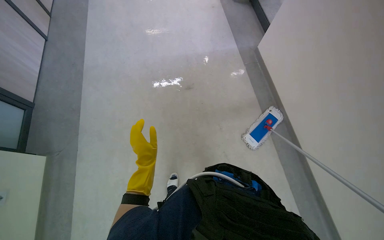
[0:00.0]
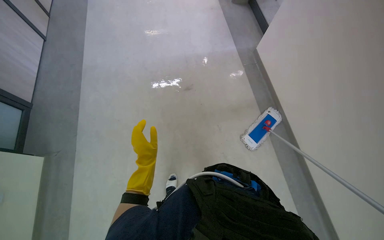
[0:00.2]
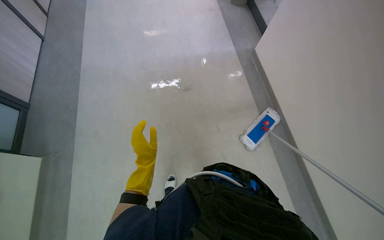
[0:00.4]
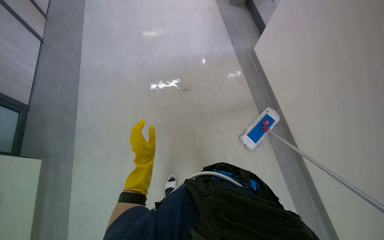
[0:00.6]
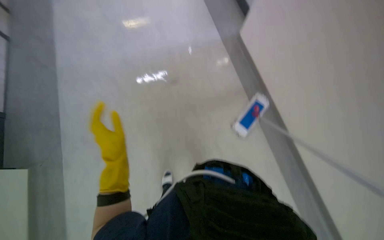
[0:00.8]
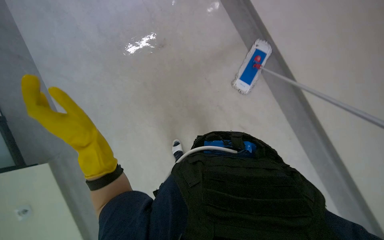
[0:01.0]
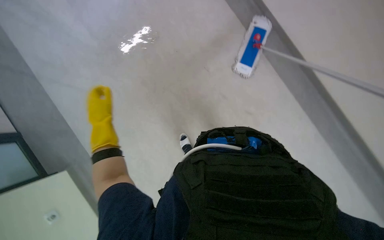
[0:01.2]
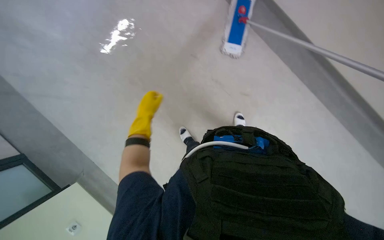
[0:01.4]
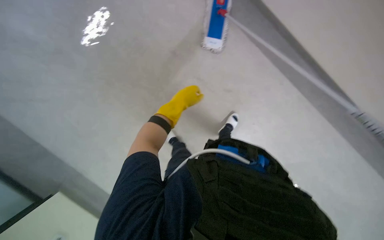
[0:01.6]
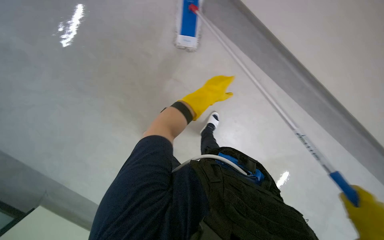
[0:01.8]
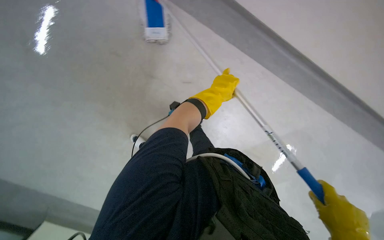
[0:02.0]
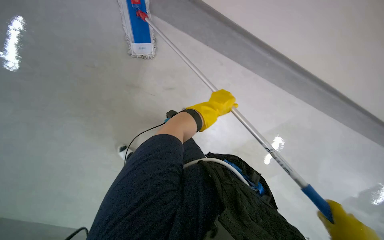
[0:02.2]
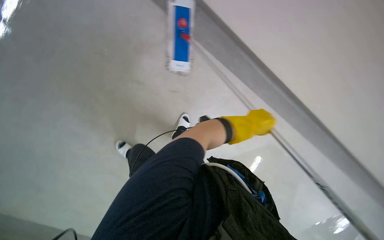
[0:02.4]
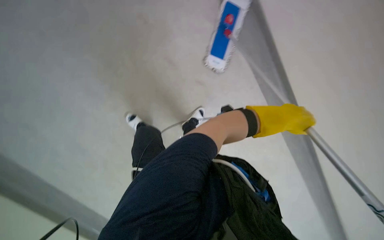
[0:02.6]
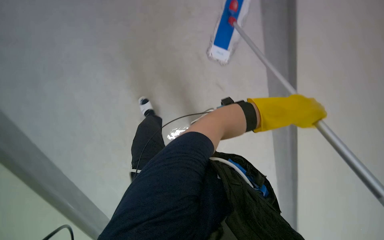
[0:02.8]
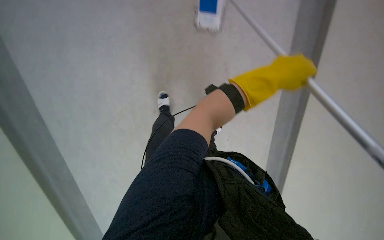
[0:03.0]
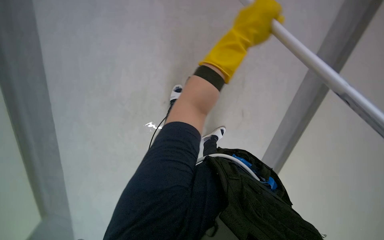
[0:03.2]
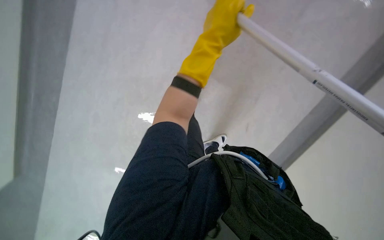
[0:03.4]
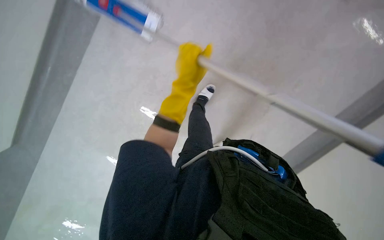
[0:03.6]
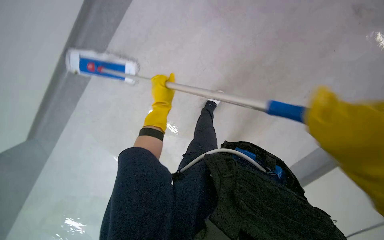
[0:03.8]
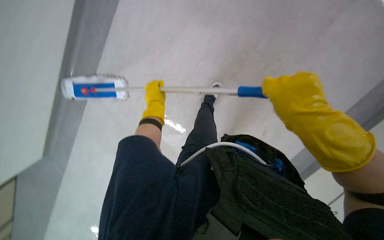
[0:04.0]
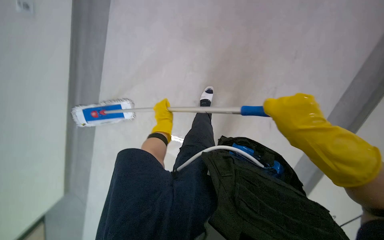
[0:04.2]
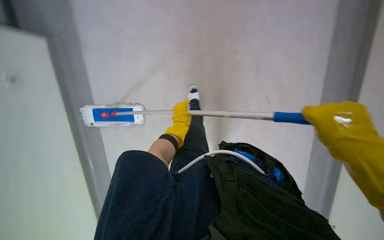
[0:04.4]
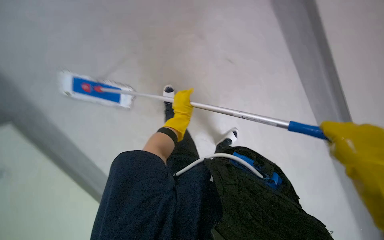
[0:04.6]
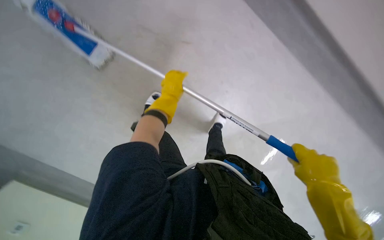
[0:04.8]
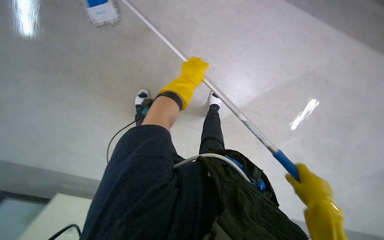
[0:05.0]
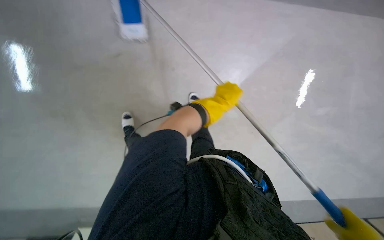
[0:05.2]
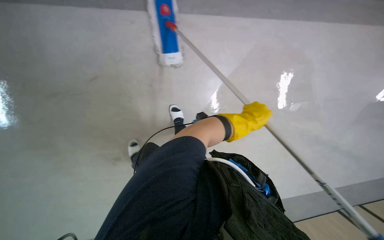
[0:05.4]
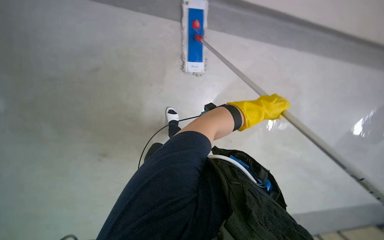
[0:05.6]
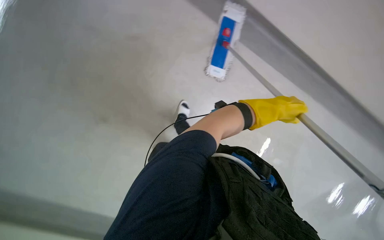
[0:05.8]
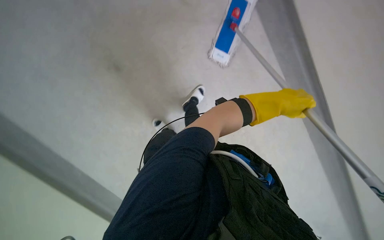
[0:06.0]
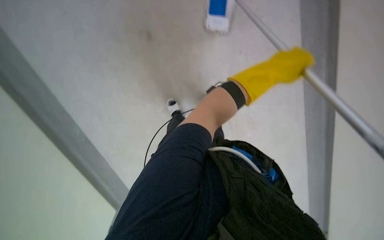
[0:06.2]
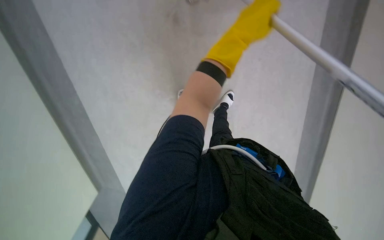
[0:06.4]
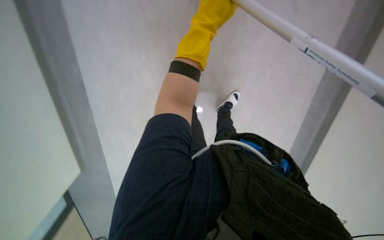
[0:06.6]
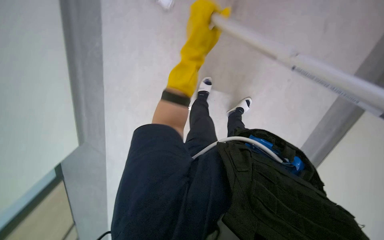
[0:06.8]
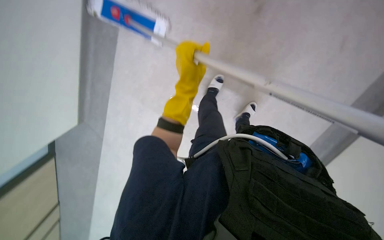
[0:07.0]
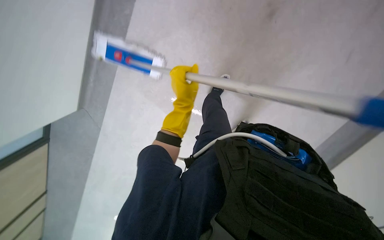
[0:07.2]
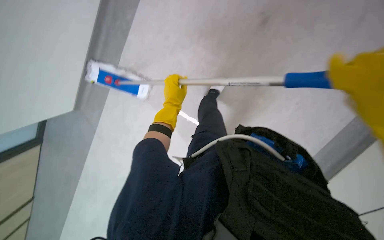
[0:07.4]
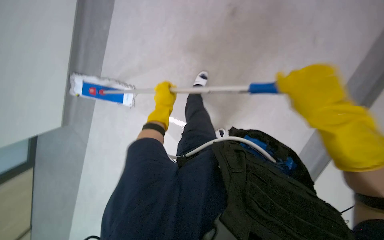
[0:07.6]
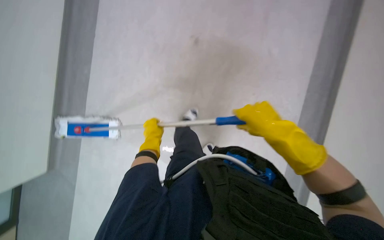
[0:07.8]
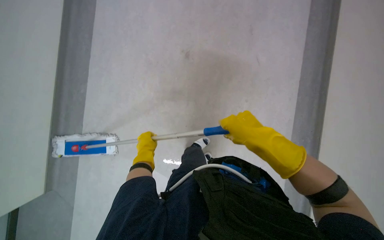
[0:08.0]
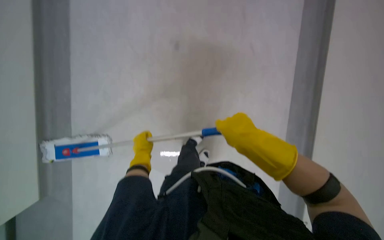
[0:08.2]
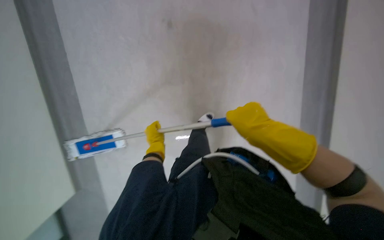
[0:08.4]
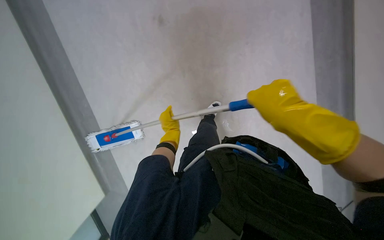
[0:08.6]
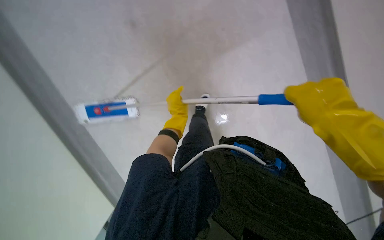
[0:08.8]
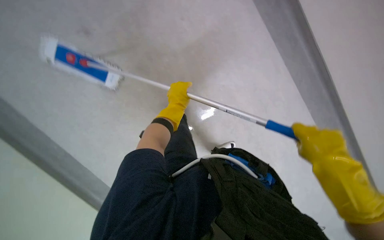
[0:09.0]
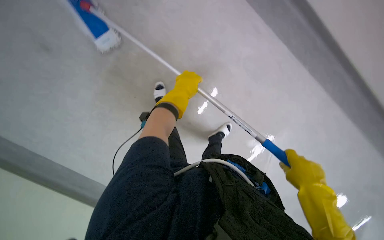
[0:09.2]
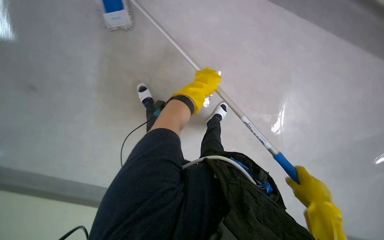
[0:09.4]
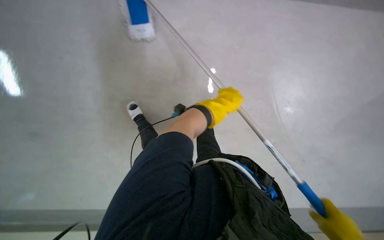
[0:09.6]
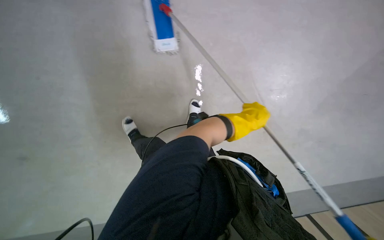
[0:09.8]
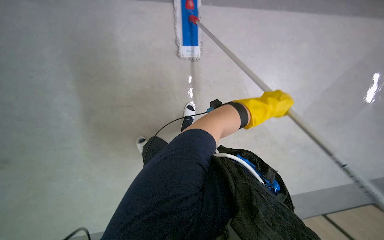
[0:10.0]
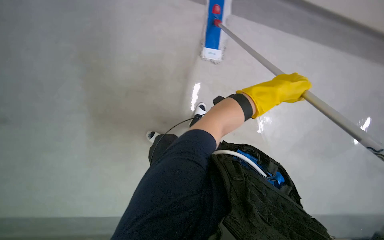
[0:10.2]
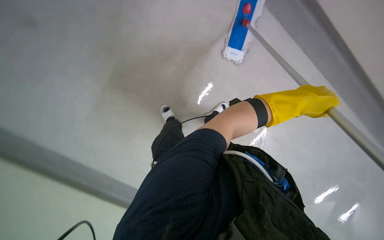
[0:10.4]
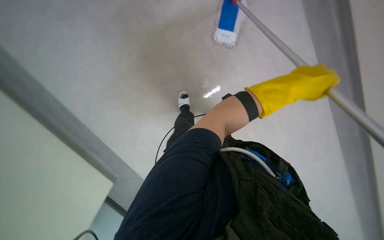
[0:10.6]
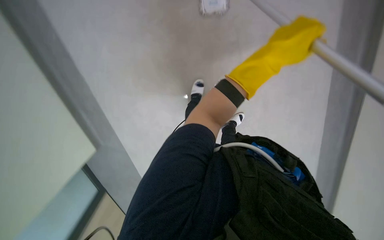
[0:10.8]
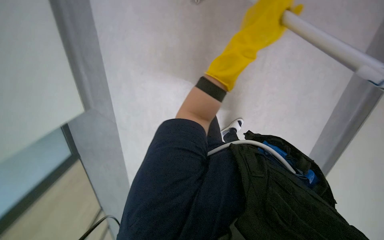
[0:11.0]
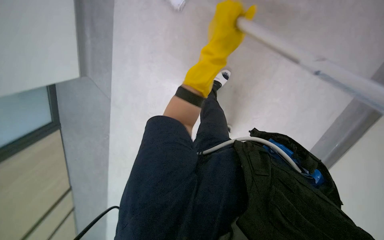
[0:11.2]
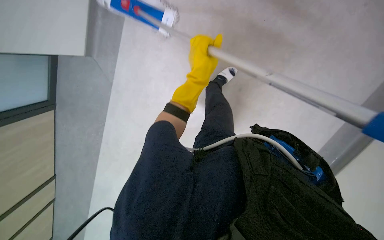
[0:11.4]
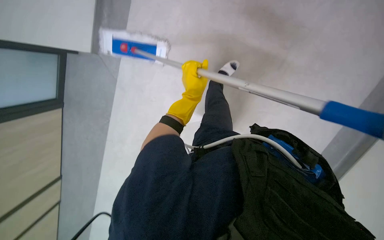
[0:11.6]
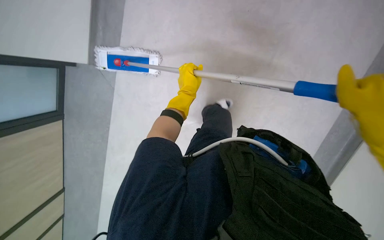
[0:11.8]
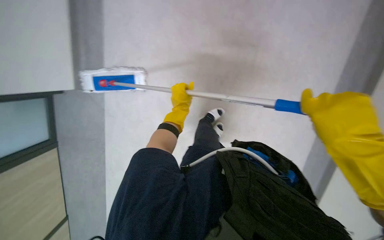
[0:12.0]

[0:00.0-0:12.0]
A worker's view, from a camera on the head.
Job: mopping floor.
The whole recording: Mopping hallway floor. The worker mops the hallway floor with a long-handled mop.
0:00.0 to 0:01.6: The view tilts approximately 25 degrees downward.
0:01.6 to 0:03.0: The wearer looks some 15 degrees further downward. The left hand travels to the right by some 30 cm.
0:03.0 to 0:04.4: The left hand goes approximately 35 cm to the left and farther from the camera.
0:04.4 to 0:06.0: The left hand heads to the right, covering about 30 cm.
0:06.0 to 0:07.6: The left hand goes some 40 cm to the left and farther from the camera.
0:07.6 to 0:09.0: The left hand is displaced nearer to the camera by approximately 30 cm.
0:09.0 to 0:10.4: The head turns to the left by approximately 20 degrees. The left hand is displaced to the right by approximately 25 cm.
0:10.4 to 0:12.0: The left hand goes about 35 cm to the left and farther from the camera.

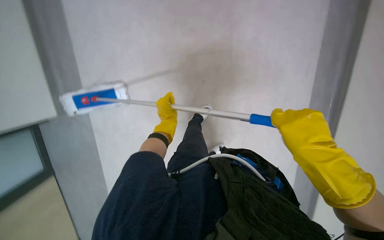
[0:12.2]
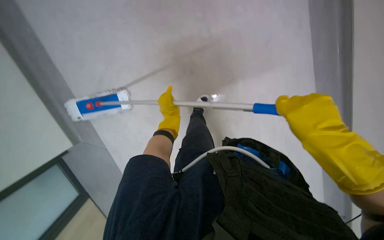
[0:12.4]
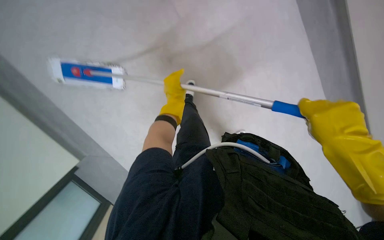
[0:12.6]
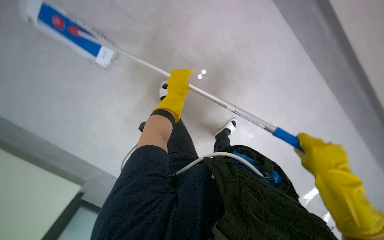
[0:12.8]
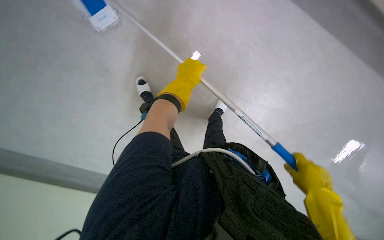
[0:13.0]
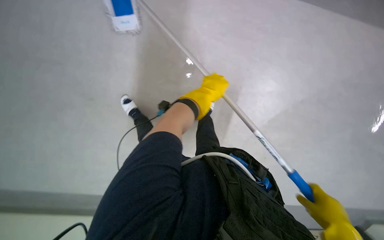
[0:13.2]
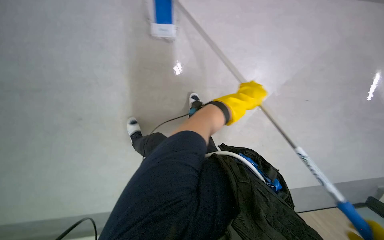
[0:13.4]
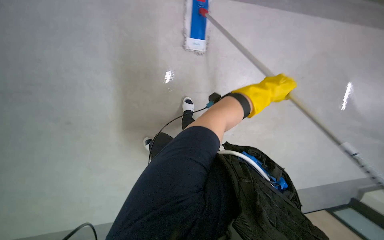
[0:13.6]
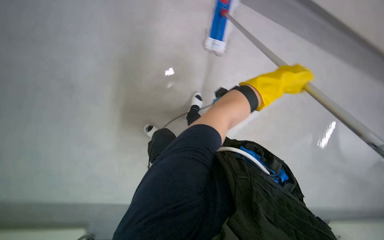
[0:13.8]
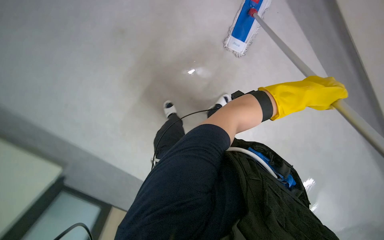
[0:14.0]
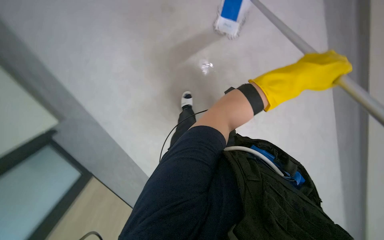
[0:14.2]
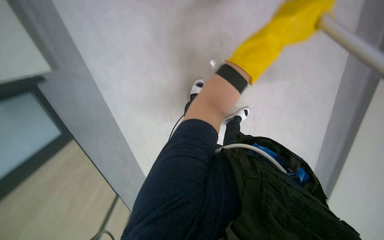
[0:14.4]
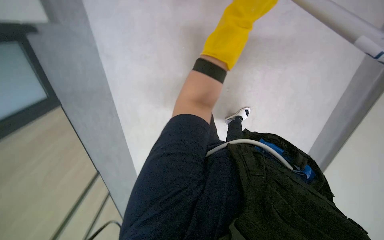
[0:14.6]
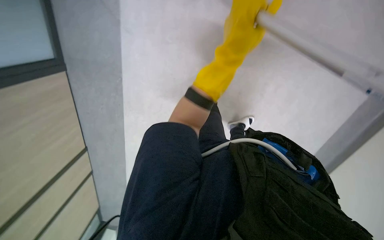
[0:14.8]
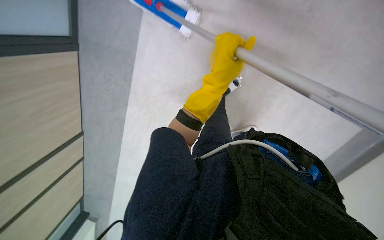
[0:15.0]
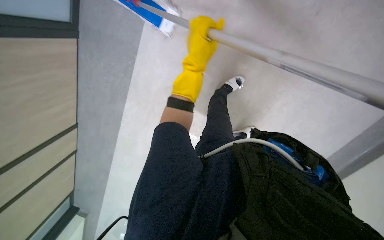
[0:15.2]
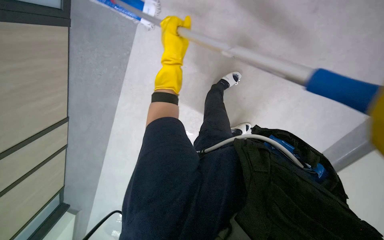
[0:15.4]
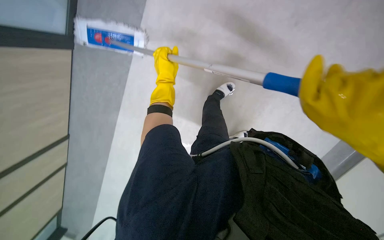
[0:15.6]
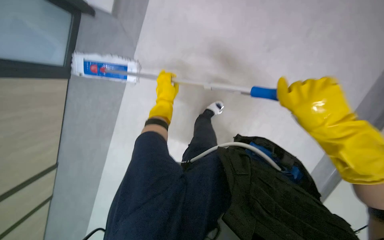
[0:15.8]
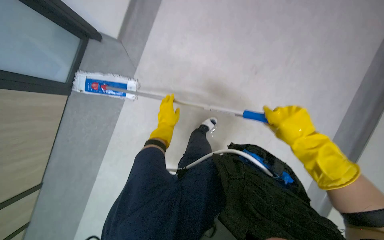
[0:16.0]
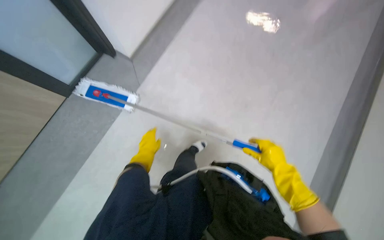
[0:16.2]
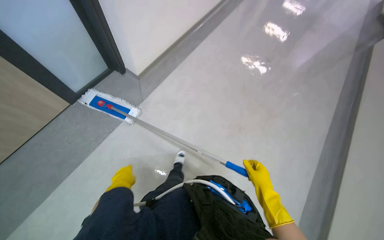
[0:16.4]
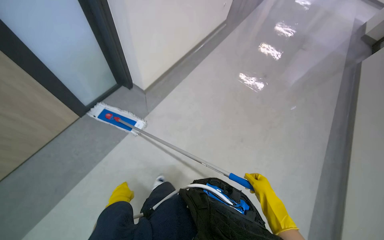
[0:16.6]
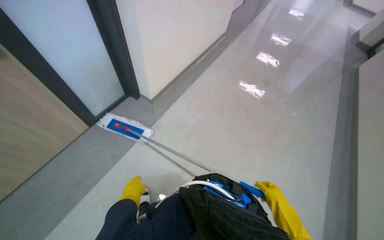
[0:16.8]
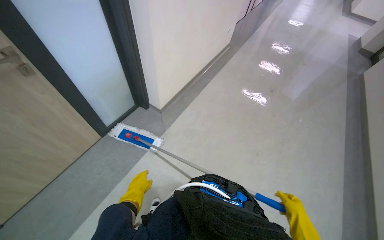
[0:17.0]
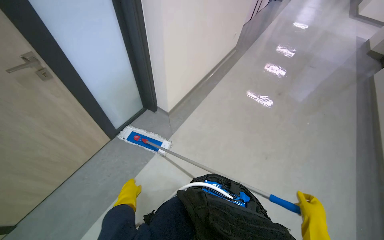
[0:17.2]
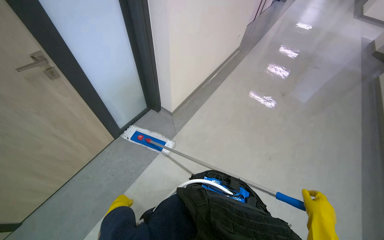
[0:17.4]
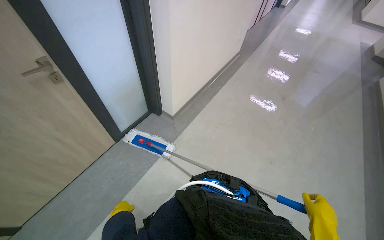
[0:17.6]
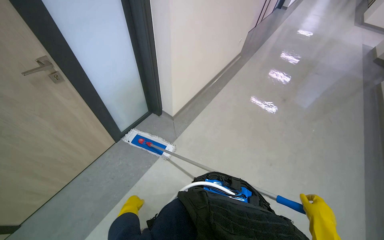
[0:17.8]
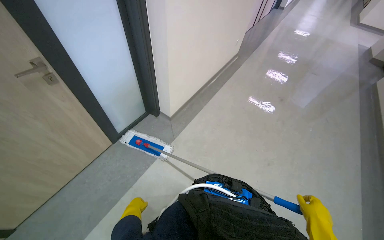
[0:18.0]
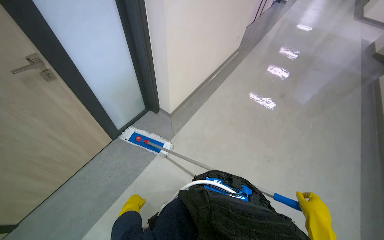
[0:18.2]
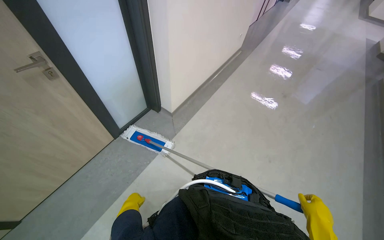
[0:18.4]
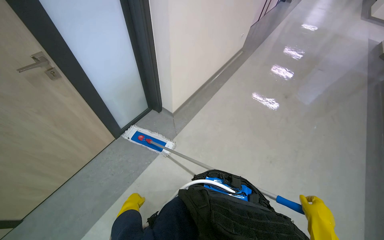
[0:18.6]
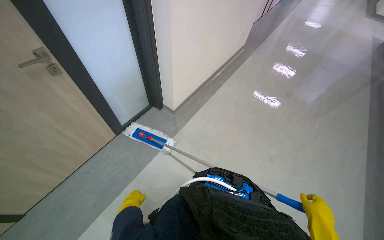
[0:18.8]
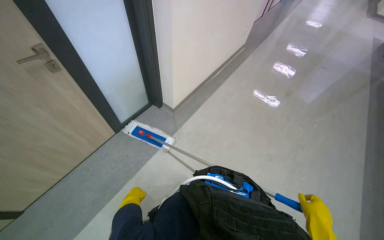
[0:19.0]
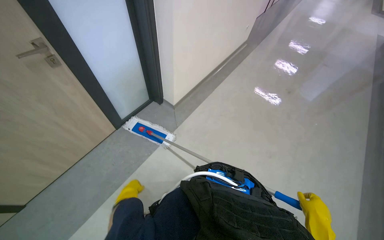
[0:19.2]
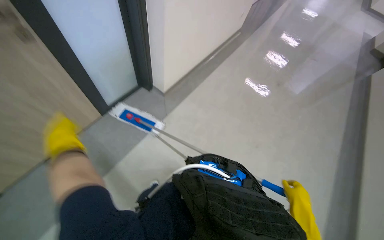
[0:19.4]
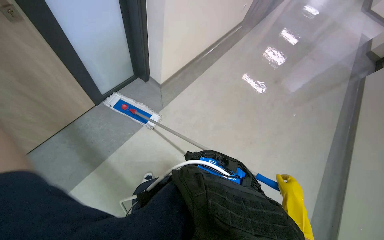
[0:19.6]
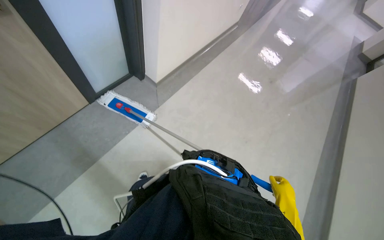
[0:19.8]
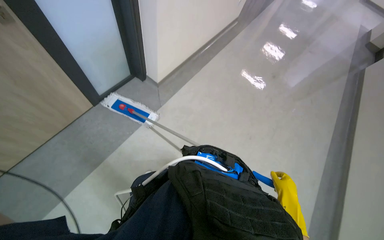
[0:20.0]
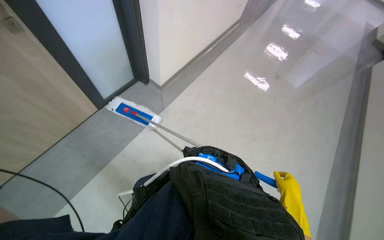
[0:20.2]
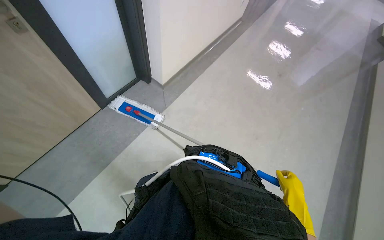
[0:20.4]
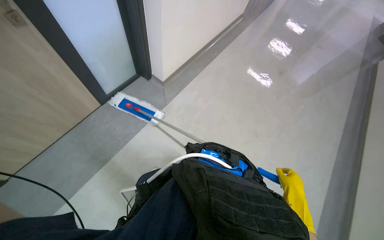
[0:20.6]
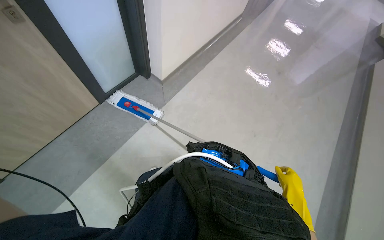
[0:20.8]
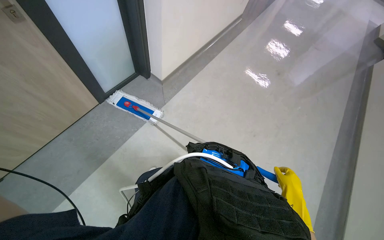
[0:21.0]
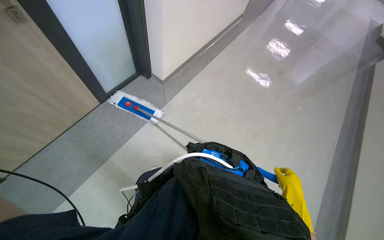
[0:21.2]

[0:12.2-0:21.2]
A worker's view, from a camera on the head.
Job: mopping floor.
The whole recording: Mopping hallway floor. The worker mops the hallway floor with a long-handled mop.
0:12.2 to 0:13.8: The left hand shifts roughly 20 cm to the right and nearer to the camera.
0:13.8 to 0:15.2: The scene turns some 45 degrees clockwise in the picture.
0:15.2 to 0:16.6: The view tips upward by about 40 degrees.
